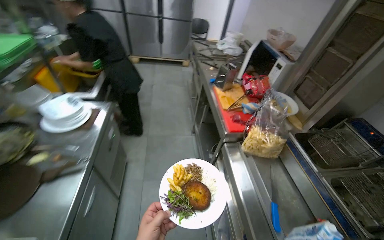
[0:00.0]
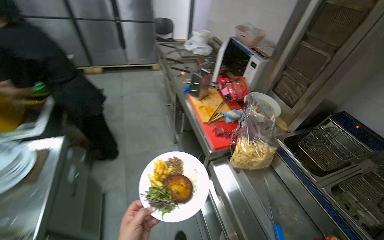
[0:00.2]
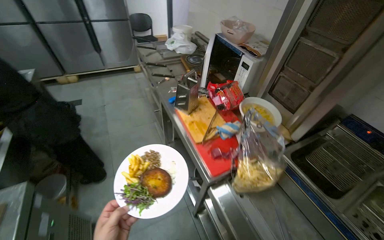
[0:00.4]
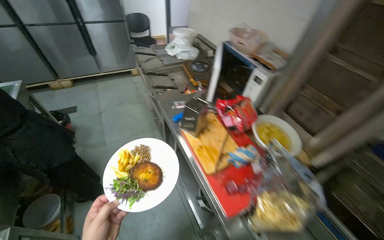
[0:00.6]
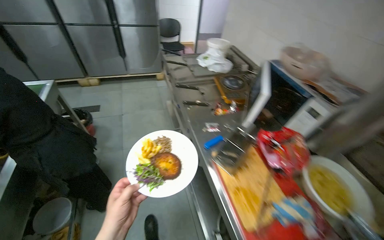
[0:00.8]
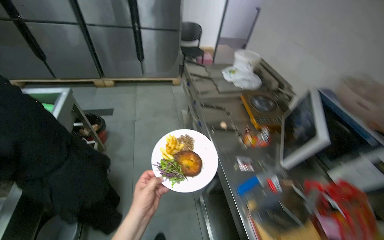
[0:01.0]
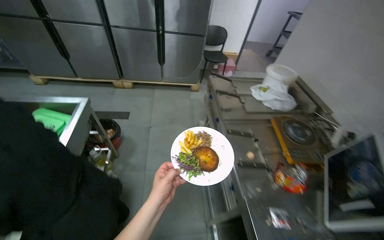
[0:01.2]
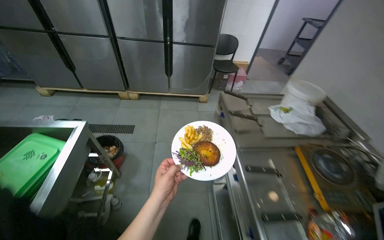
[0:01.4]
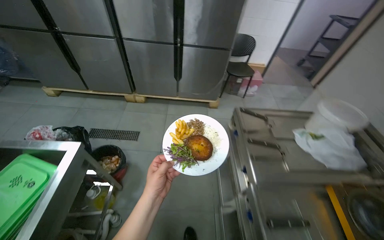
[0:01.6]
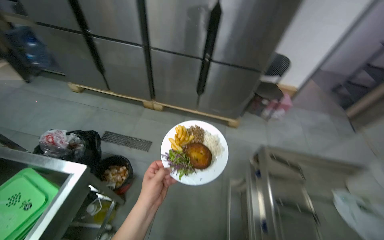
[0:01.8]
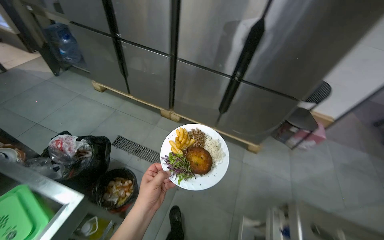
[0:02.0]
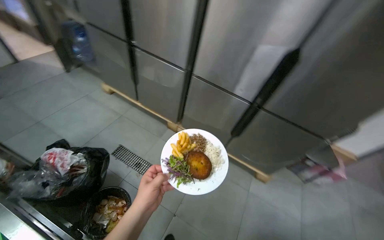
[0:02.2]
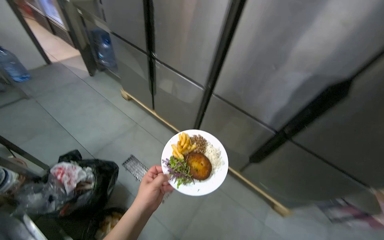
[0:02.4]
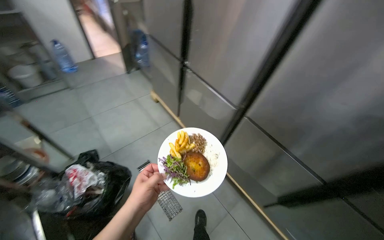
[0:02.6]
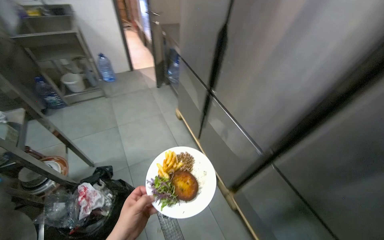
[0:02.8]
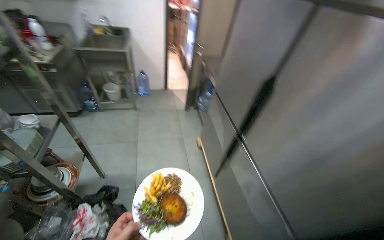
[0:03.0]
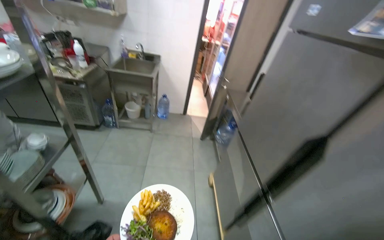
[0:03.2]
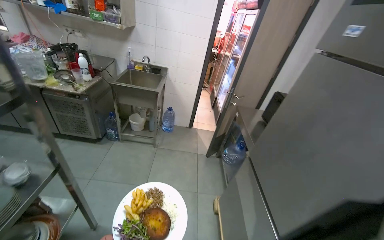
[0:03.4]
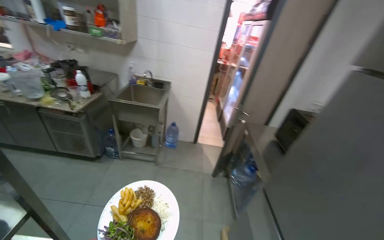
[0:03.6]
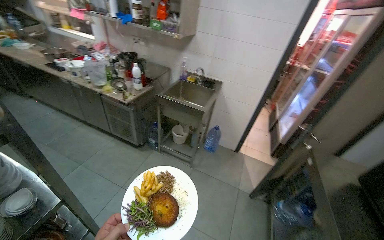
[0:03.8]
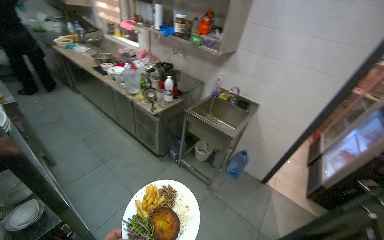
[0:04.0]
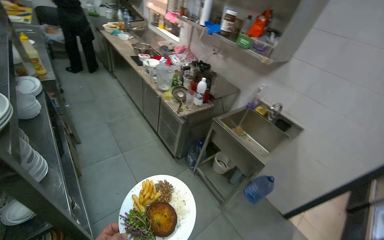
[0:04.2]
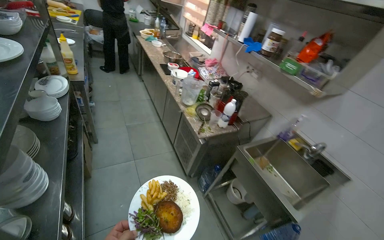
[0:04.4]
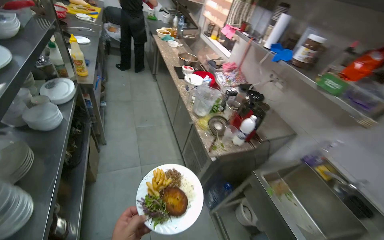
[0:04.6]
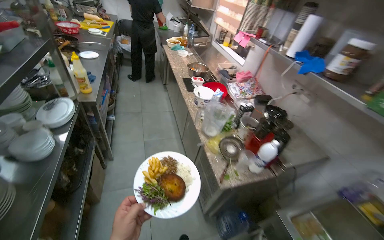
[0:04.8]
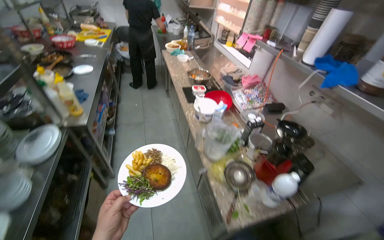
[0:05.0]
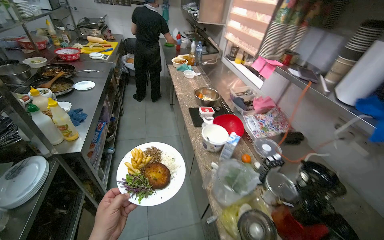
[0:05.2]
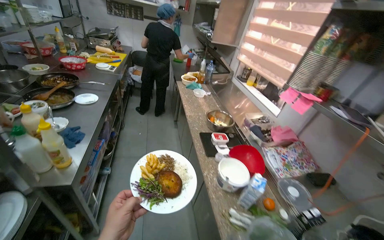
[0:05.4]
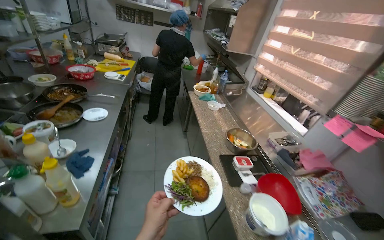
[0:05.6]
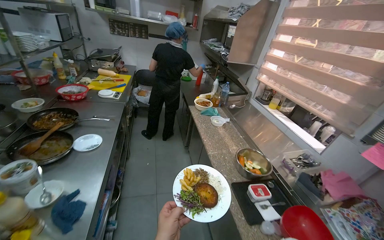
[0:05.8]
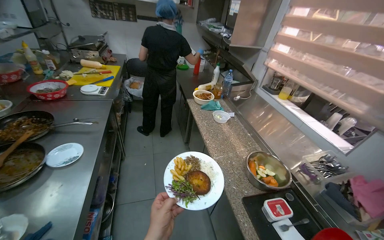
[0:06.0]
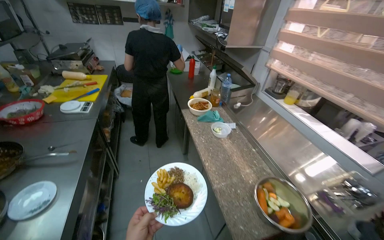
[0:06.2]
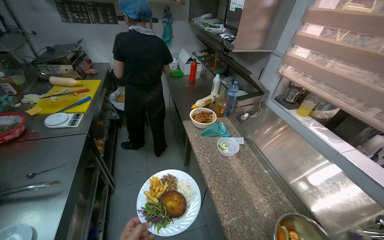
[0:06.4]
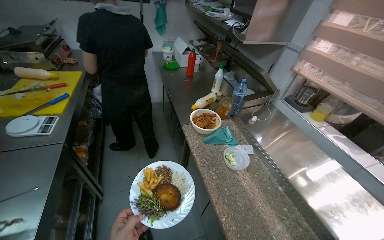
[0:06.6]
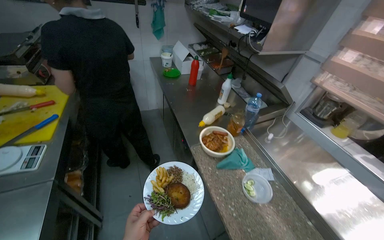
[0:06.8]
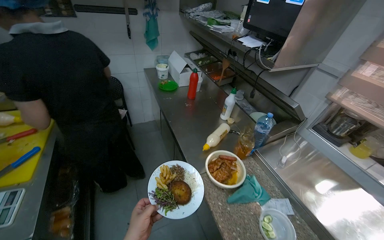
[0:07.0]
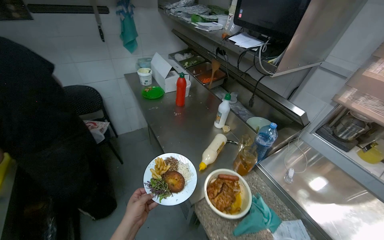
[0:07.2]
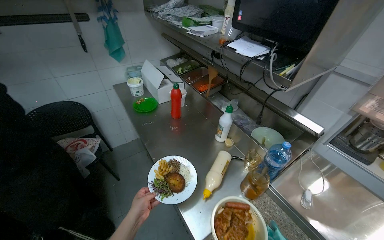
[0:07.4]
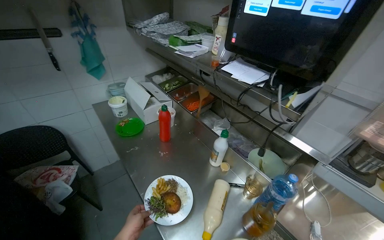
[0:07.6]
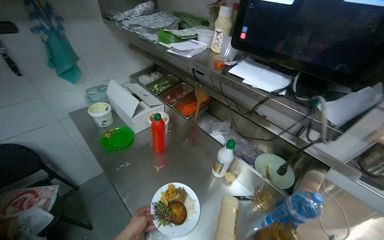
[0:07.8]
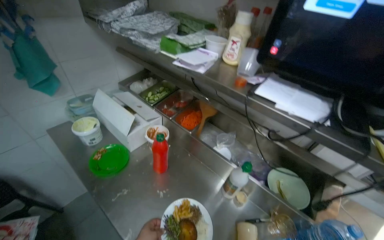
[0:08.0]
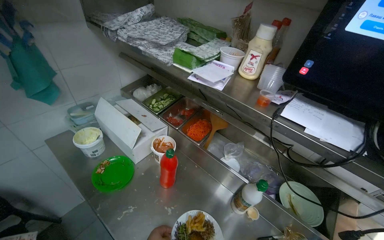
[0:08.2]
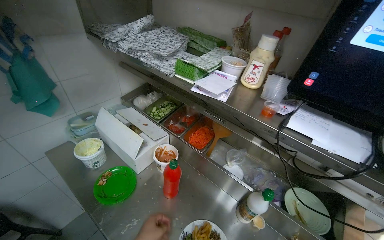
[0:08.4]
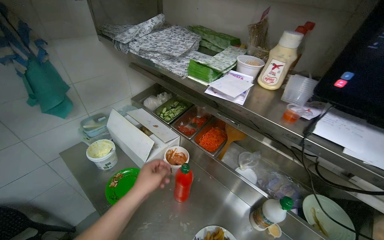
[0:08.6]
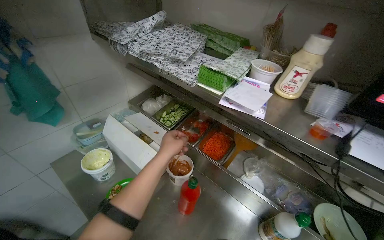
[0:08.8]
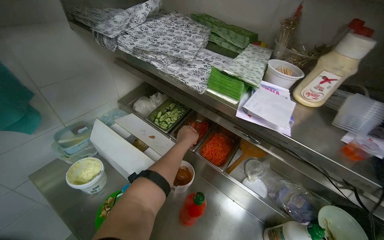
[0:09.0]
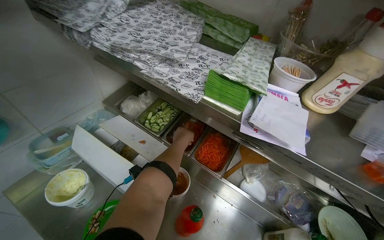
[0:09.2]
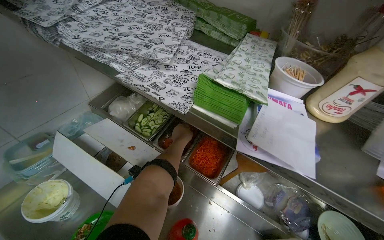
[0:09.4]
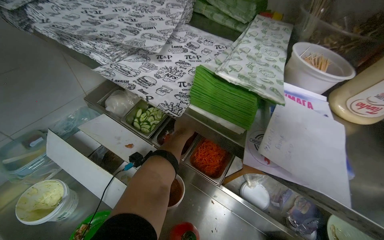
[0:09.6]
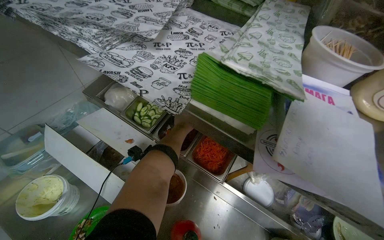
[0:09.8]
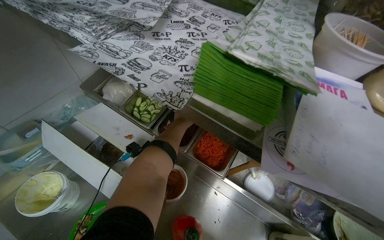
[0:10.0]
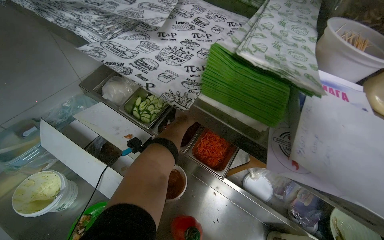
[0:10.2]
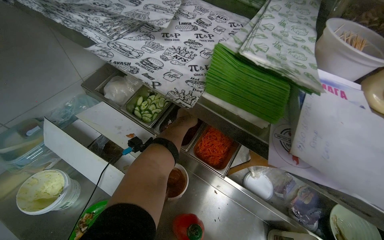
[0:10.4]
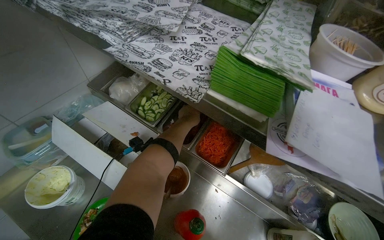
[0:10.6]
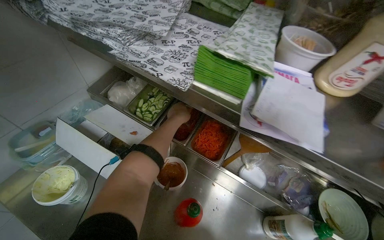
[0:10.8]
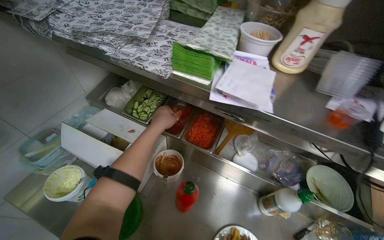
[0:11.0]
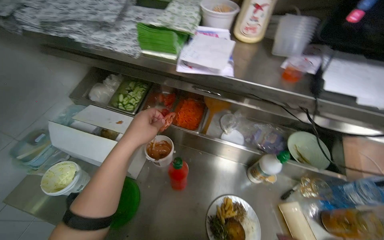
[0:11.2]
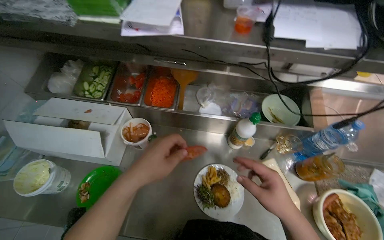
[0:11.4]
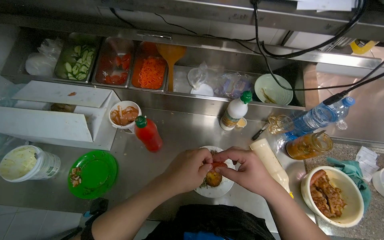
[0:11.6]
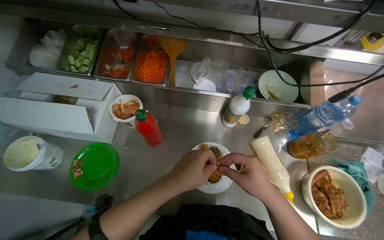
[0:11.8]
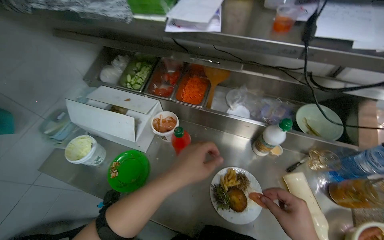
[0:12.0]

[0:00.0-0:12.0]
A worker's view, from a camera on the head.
Job: preparing food.
The whole recording: Plating food onto a dish. The worker adds various food items and garnishes onto a white plate.
0:00.0 to 0:01.6: The head travels some 1.5 m.
0:01.6 to 0:03.0: The camera travels approximately 1.5 m. The wearer looks about 75 degrees further to the left. The camera pitches upward, by roughly 15 degrees.
0:03.0 to 0:04.4: The camera travels approximately 1 m. The head turns to the left by approximately 75 degrees. The camera pitches upward, by approximately 15 degrees.
0:04.4 to 0:06.0: The head travels approximately 1.5 m.
0:06.0 to 0:07.6: The head travels roughly 1.5 m. The head rotates some 25 degrees to the right.
0:07.6 to 0:09.0: The wearer moves about 70 cm.
0:09.0 to 0:10.4: The view tips downward by approximately 10 degrees. The left hand shifts about 25 cm farther from the camera.
0:10.4 to 0:12.0: The left hand moves nearer to the camera and down the picture, approximately 60 cm.

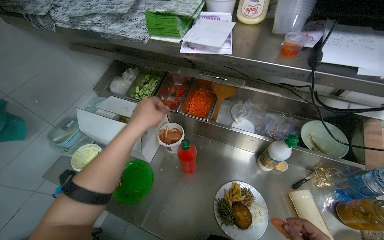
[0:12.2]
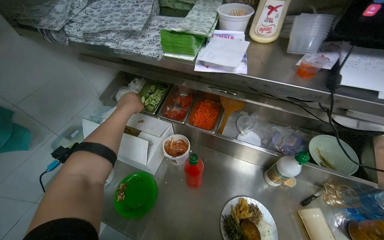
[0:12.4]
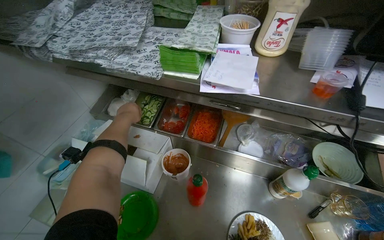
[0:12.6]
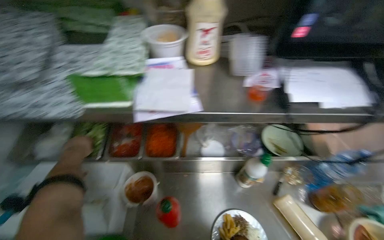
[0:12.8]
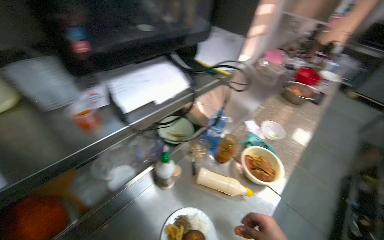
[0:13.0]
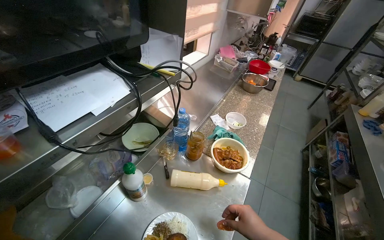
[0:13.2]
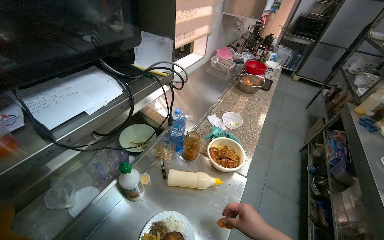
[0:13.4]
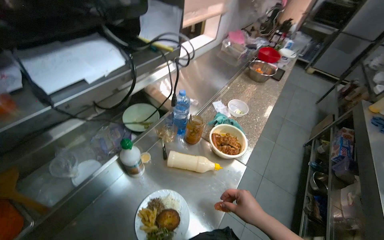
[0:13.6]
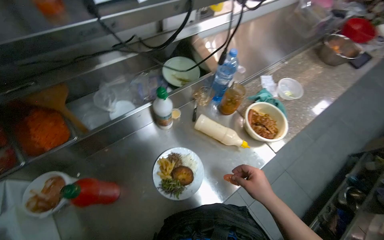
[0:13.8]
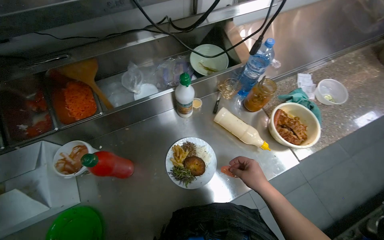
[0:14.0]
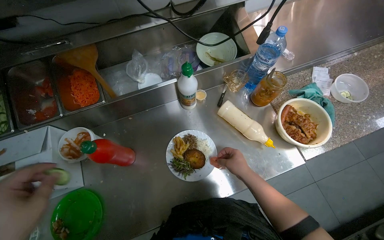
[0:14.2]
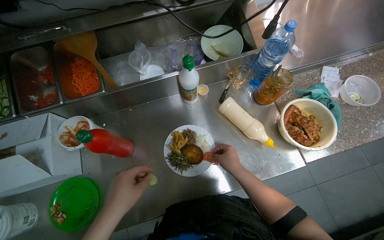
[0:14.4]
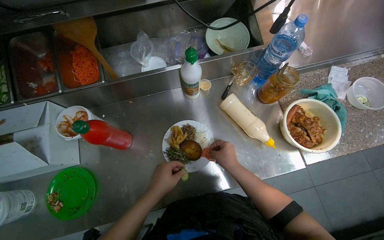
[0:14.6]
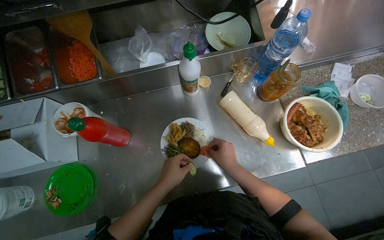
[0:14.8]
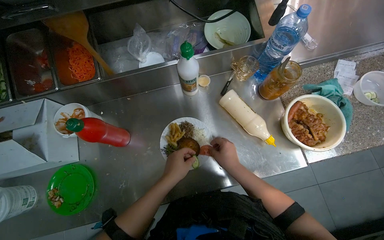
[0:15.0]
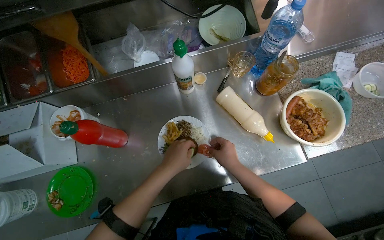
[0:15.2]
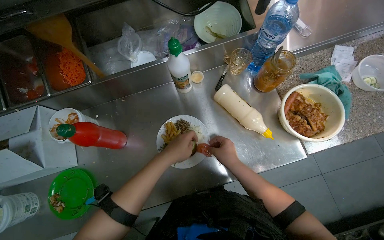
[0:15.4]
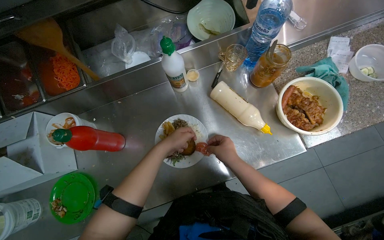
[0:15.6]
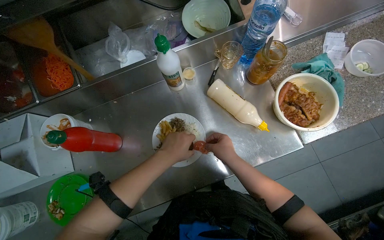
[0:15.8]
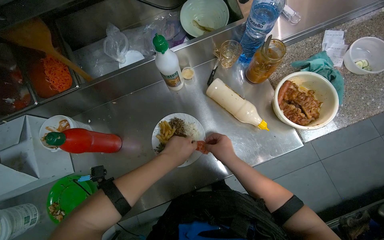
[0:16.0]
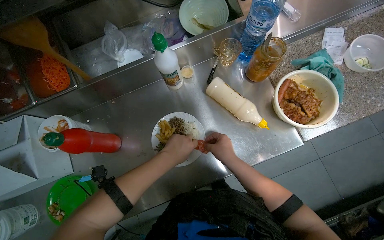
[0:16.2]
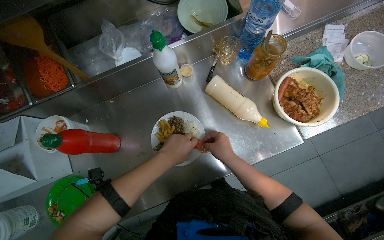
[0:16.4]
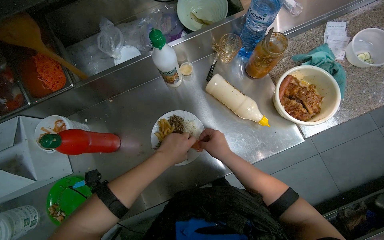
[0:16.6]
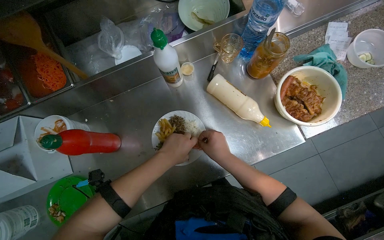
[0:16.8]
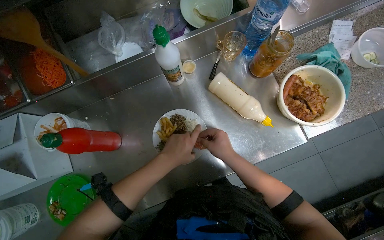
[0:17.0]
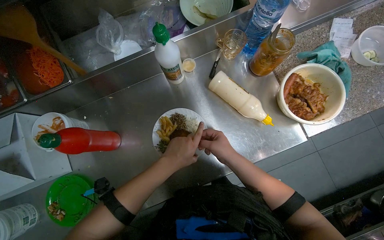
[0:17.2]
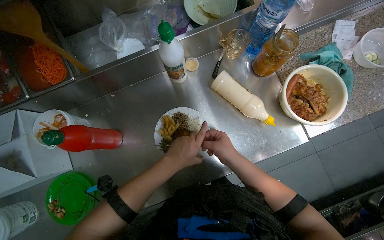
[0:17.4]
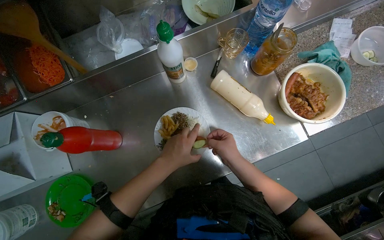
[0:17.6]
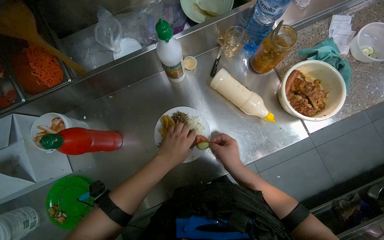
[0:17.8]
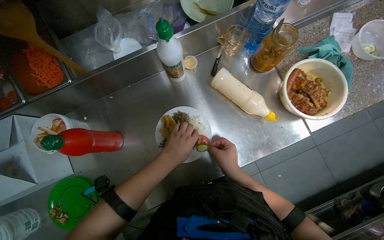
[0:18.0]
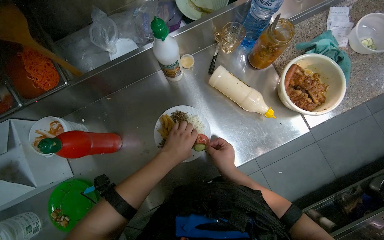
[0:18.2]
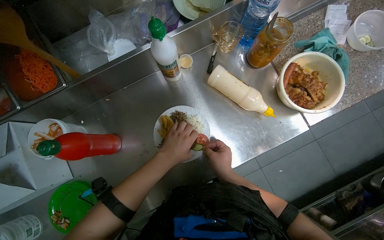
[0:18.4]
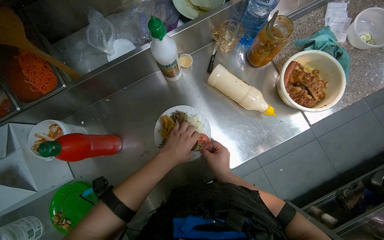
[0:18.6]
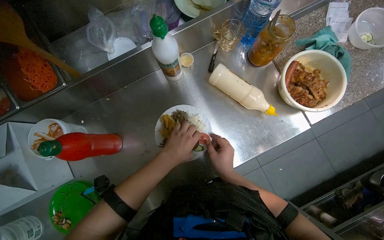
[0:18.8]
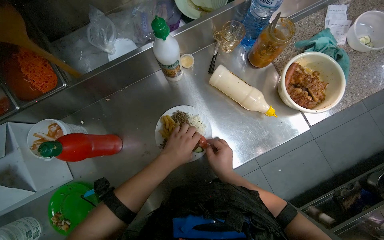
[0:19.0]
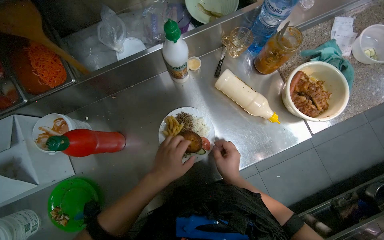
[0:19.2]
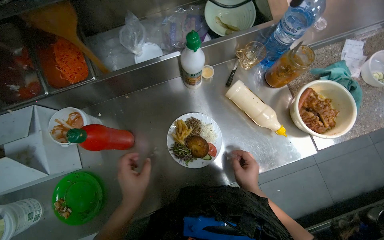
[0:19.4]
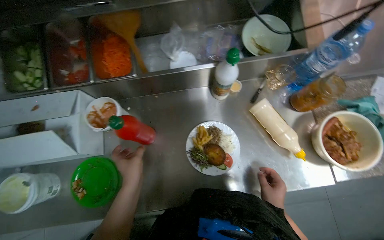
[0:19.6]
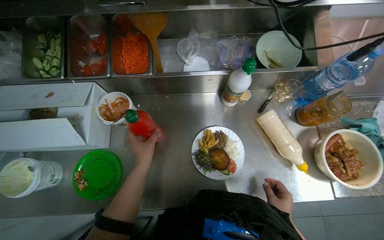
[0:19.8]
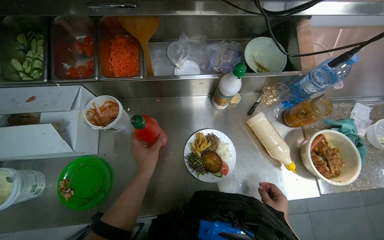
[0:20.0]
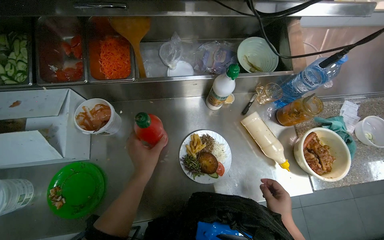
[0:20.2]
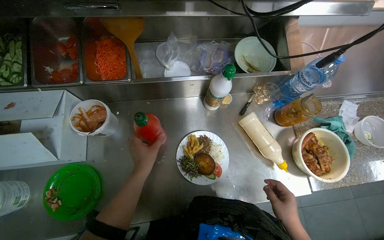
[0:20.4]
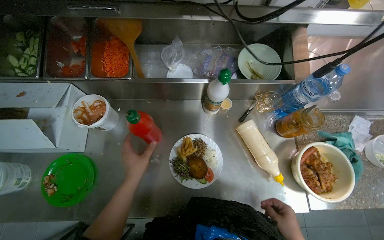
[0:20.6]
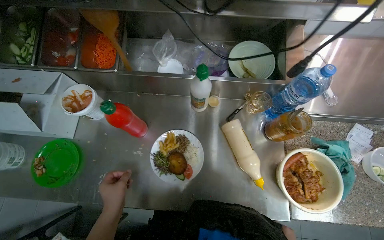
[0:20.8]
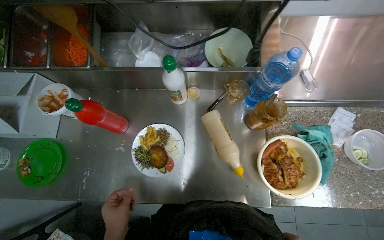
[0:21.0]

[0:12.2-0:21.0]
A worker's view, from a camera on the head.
Job: preparing food.
The whole recording: Plating food onto a dish. The worker adds various food items and garnishes onto a white plate.
0:12.2 to 0:13.6: The wearer's head swings some 80 degrees to the right.
0:13.6 to 0:15.2: The head rotates approximately 40 degrees to the left. The view tilts about 25 degrees downward.
0:15.2 to 0:18.0: The hands are busy where they are.
0:18.0 to 0:19.6: The left hand heads to the left and down the picture, covering some 20 cm.
0:19.6 to 0:21.0: The left hand moves down the picture, roughly 15 cm.
